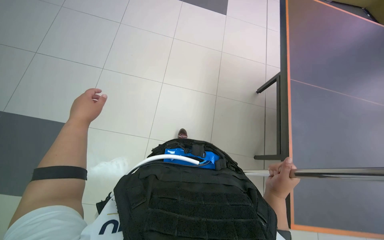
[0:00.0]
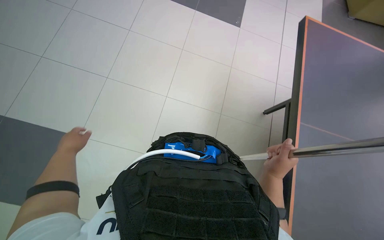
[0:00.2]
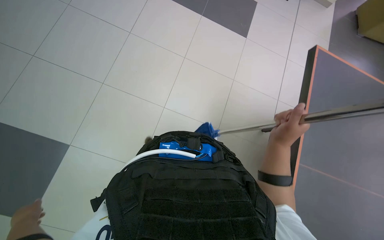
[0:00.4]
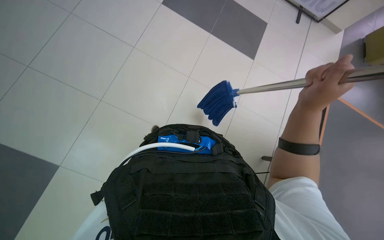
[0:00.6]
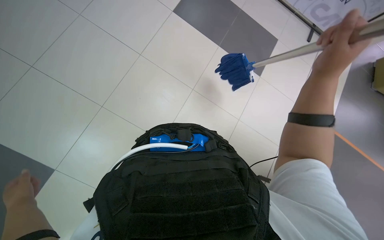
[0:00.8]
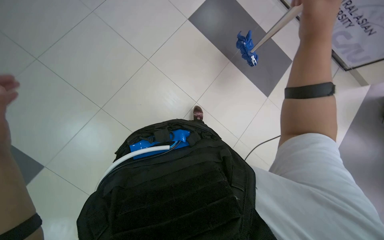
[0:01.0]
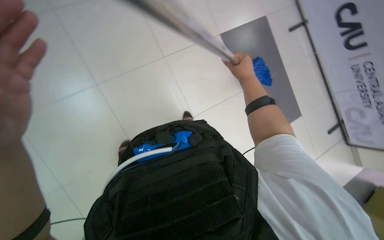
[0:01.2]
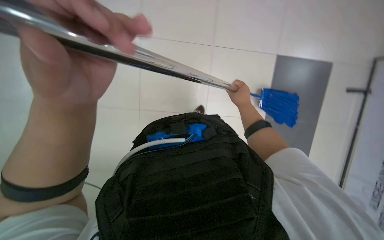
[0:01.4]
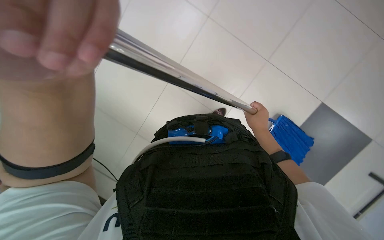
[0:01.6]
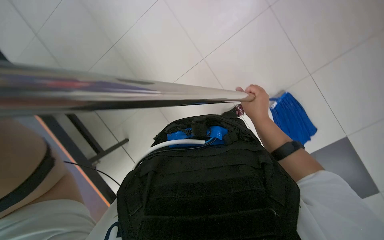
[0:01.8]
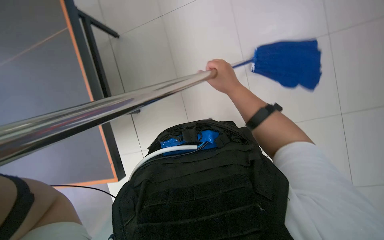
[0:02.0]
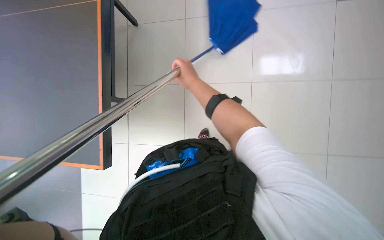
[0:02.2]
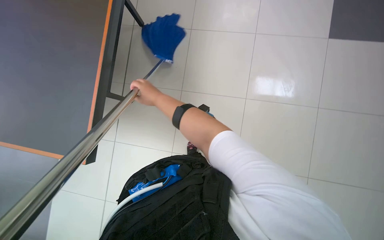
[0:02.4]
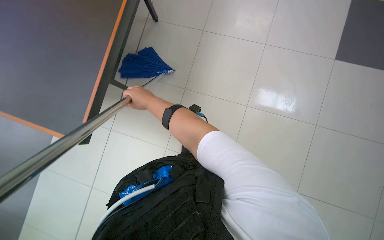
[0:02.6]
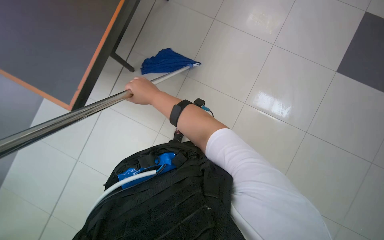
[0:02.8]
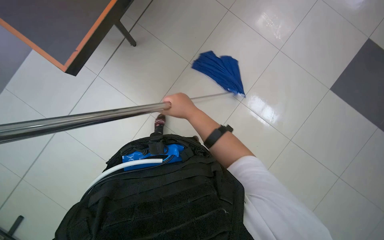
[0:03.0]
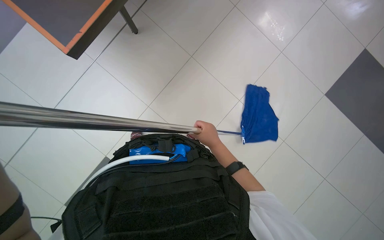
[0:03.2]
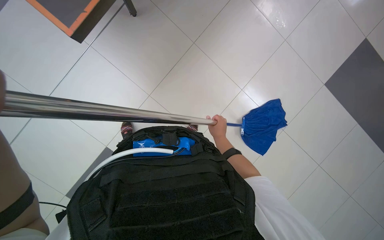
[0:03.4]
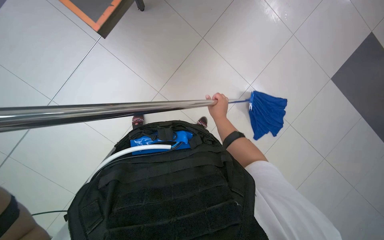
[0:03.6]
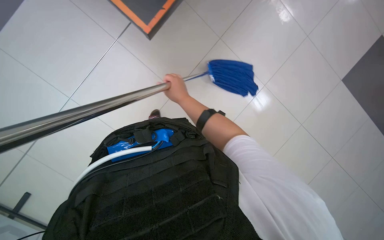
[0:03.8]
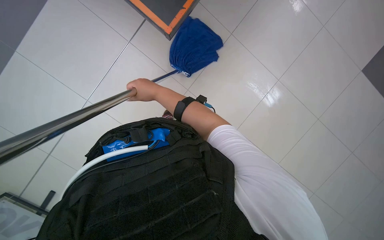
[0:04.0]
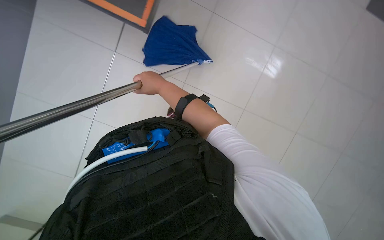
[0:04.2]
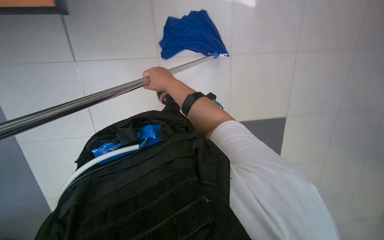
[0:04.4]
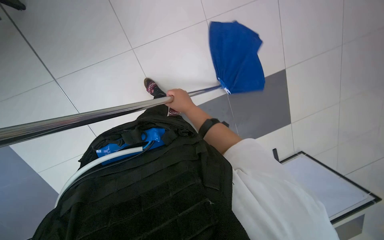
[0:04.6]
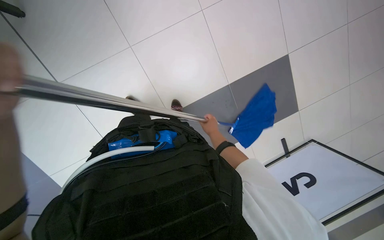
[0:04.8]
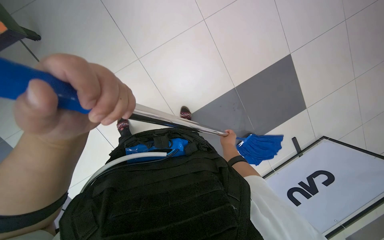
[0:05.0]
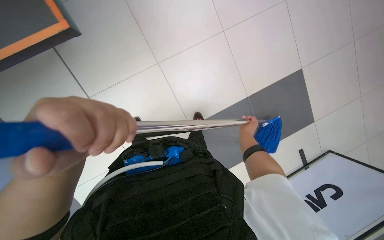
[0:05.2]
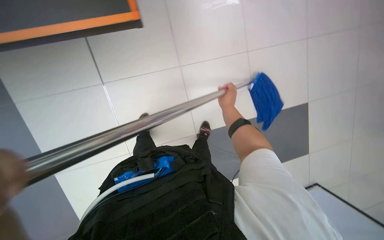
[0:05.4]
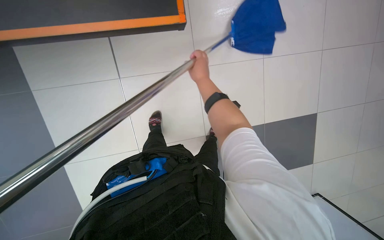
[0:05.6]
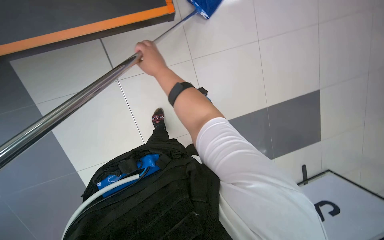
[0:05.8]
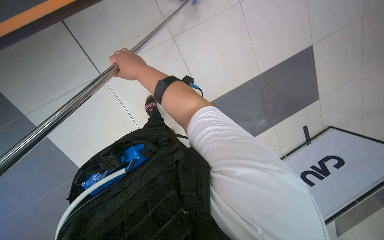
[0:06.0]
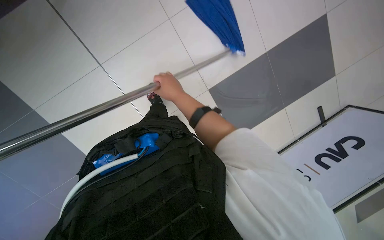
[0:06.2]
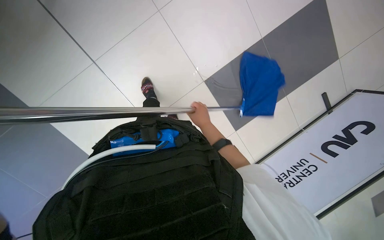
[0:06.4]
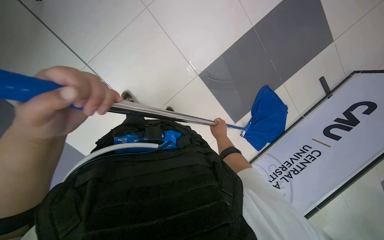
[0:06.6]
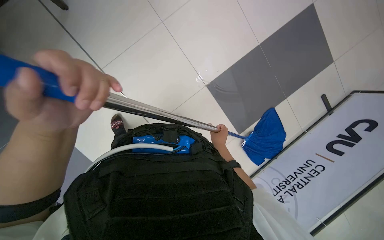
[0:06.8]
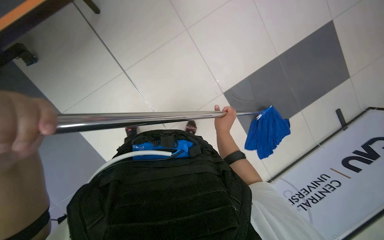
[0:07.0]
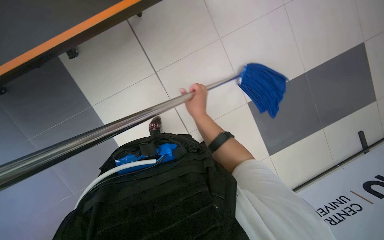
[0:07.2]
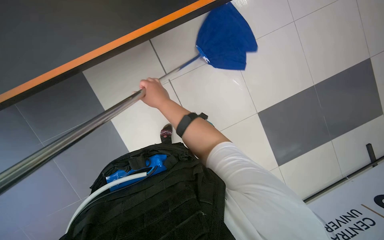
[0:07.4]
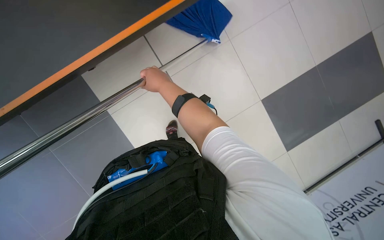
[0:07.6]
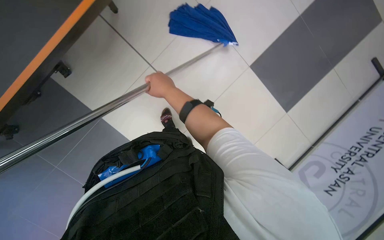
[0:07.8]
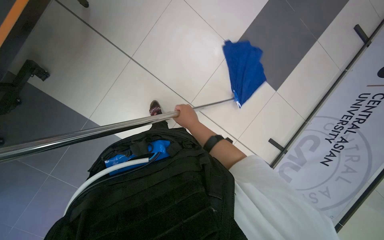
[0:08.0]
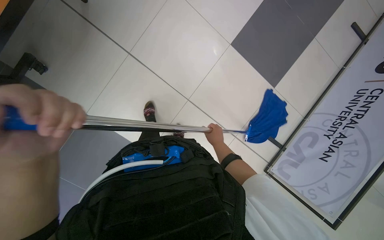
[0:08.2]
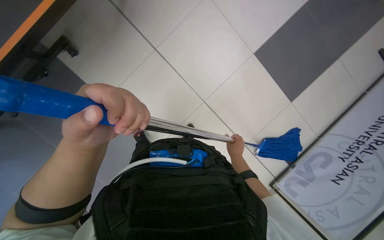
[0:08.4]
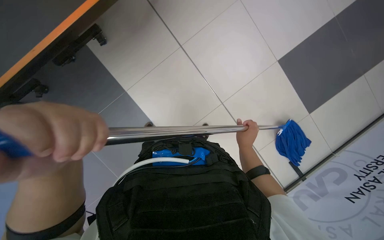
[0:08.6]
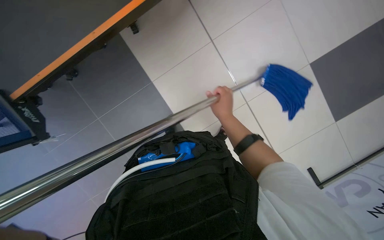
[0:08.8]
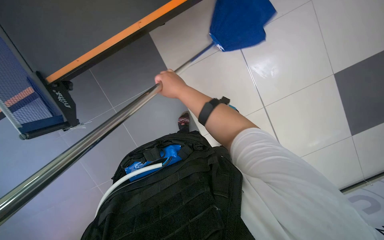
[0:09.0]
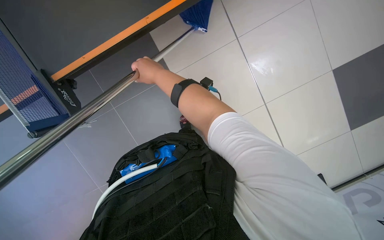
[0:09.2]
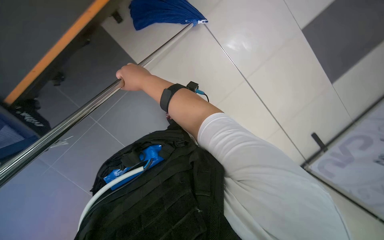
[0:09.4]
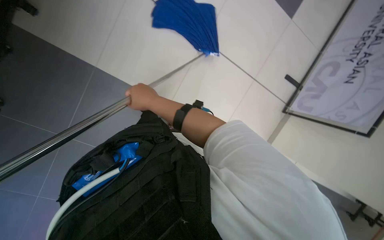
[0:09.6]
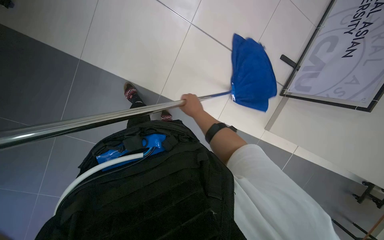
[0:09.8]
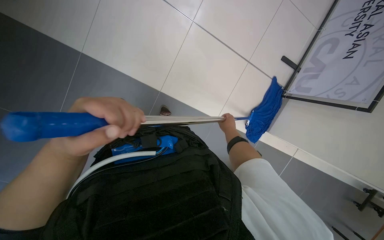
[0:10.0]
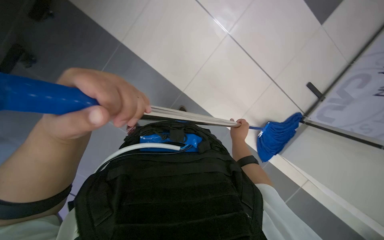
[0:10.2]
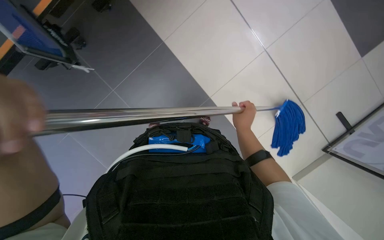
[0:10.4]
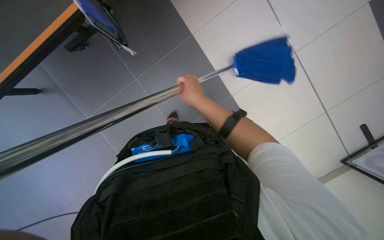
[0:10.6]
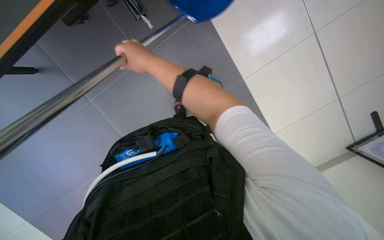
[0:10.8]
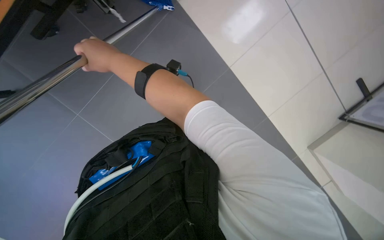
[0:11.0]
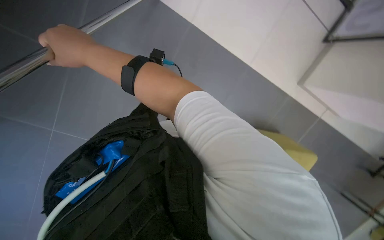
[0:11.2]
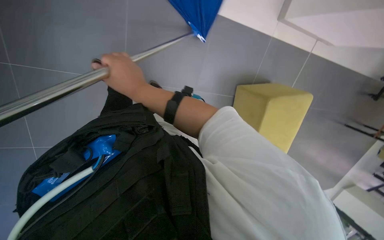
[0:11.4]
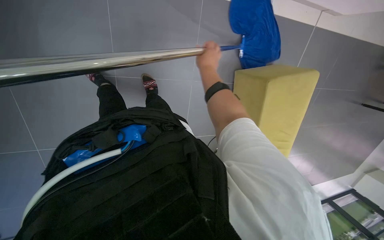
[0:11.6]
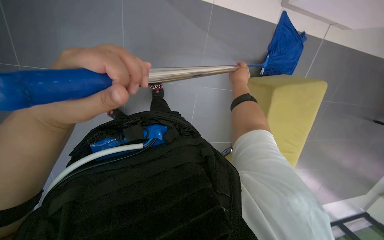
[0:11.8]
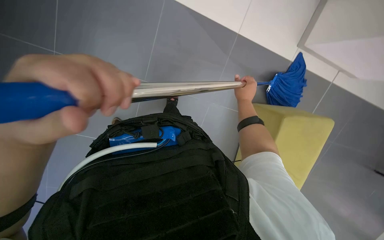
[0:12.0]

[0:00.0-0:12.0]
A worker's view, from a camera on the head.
Job: mopping floor.
The whole recording: Mopping floor with flat mop. The worker mops the floor with a flat mop, periodically rinsing and wringing it in the cleaning cart.
0:00.0 to 0:01.6: The head turns to the left by some 15 degrees. The right hand travels up the picture and farther from the camera by roughly 25 cm.
0:01.6 to 0:03.0: The wearer looks some 10 degrees further upward.
0:03.0 to 0:04.4: The camera pitches downward, by approximately 10 degrees. The right hand travels to the right and back again, about 10 cm each way.
0:04.4 to 0:06.0: The view tips upward by some 15 degrees. The right hand goes approximately 15 cm nearer to the camera, and reaches roughly 20 cm to the right, then returns.
0:06.0 to 0:07.6: The right hand reaches about 35 cm to the right, then returns.
0:09.0 to 0:10.4: The right hand shifts about 25 cm down the picture and to the right.
0:10.4 to 0:12.0: The view tips downward by roughly 15 degrees. The right hand travels to the left and back again, roughly 25 cm each way.

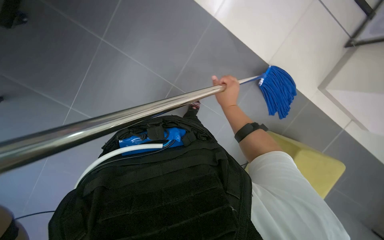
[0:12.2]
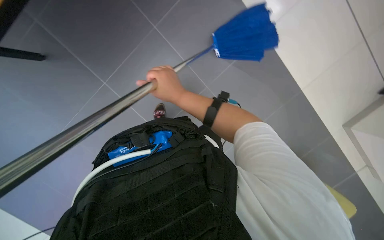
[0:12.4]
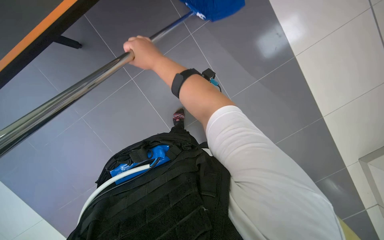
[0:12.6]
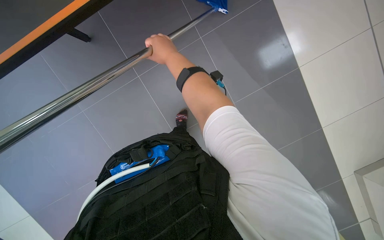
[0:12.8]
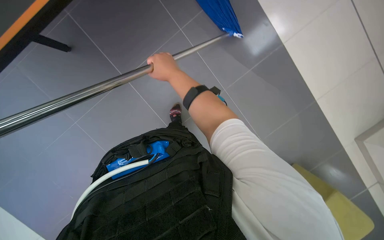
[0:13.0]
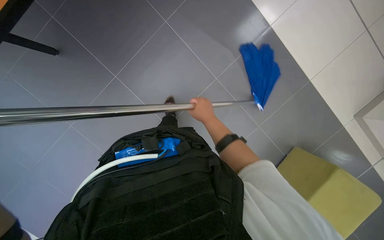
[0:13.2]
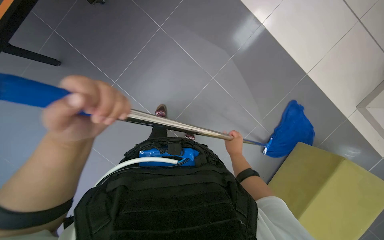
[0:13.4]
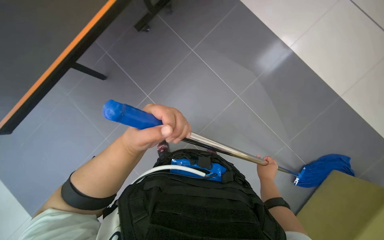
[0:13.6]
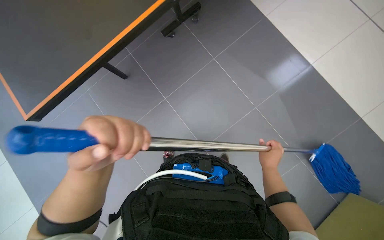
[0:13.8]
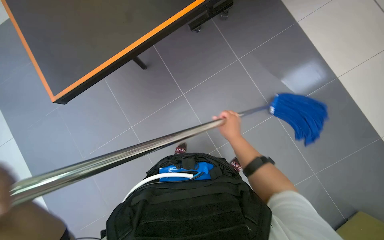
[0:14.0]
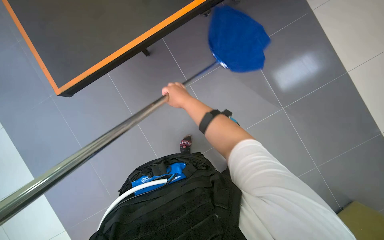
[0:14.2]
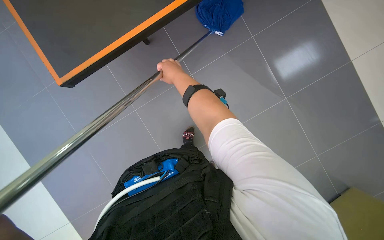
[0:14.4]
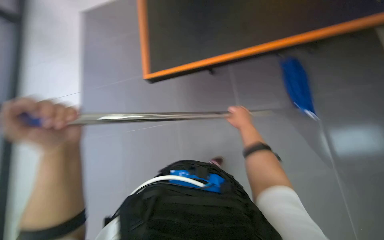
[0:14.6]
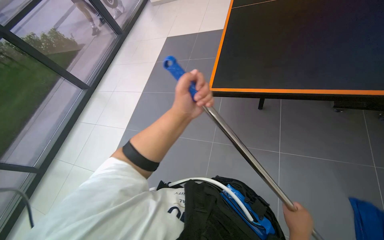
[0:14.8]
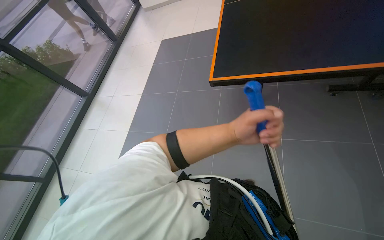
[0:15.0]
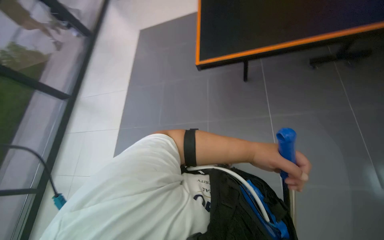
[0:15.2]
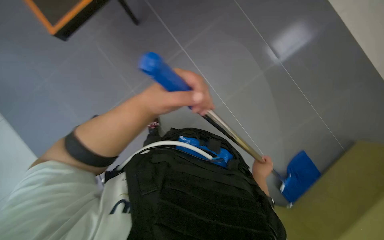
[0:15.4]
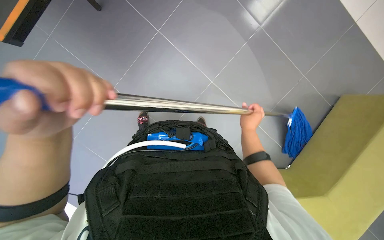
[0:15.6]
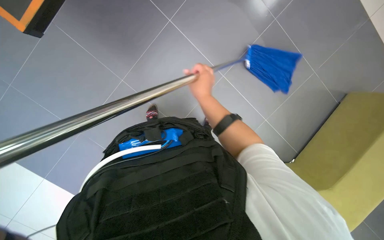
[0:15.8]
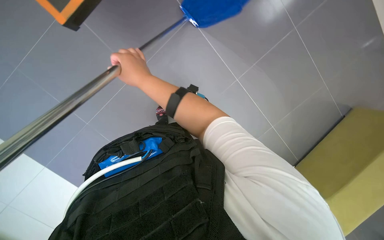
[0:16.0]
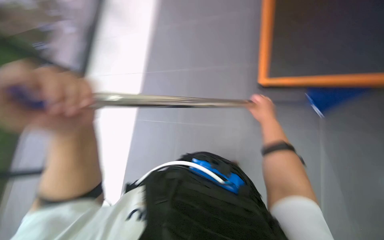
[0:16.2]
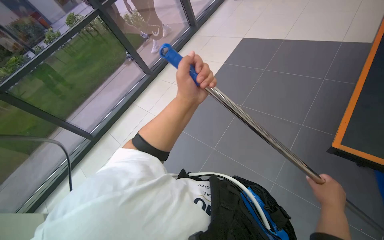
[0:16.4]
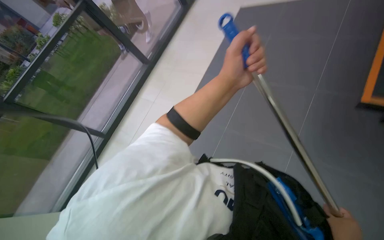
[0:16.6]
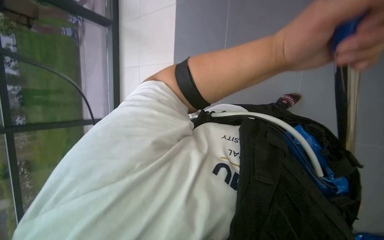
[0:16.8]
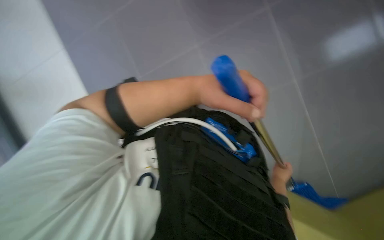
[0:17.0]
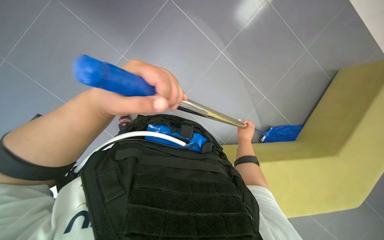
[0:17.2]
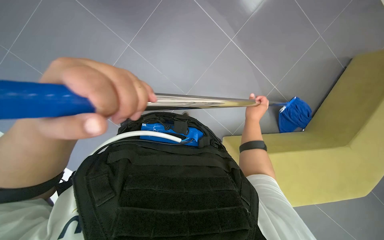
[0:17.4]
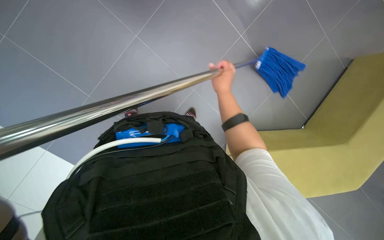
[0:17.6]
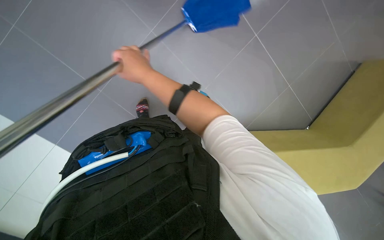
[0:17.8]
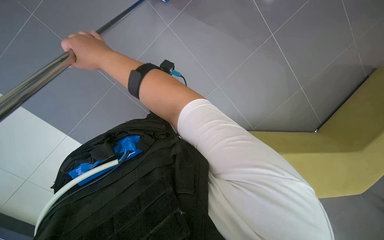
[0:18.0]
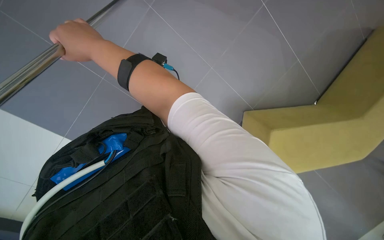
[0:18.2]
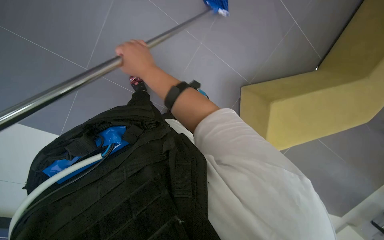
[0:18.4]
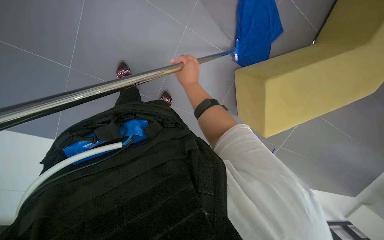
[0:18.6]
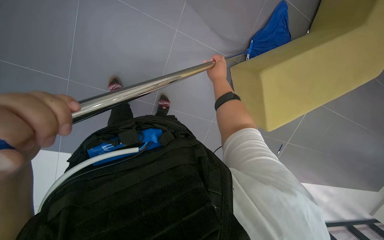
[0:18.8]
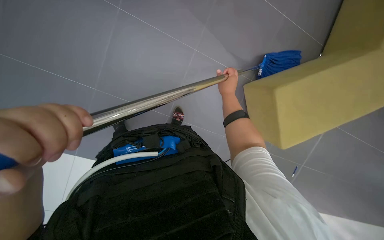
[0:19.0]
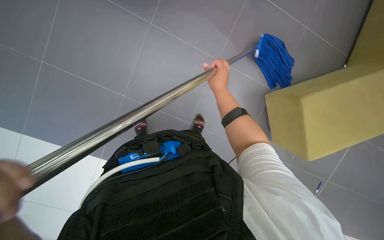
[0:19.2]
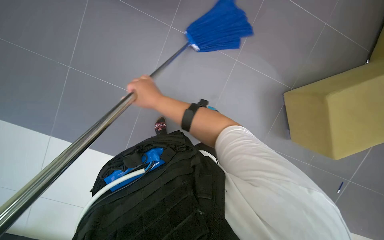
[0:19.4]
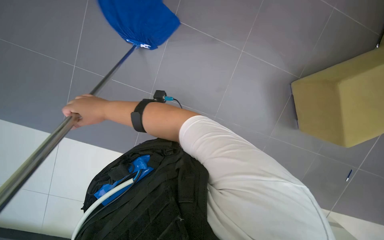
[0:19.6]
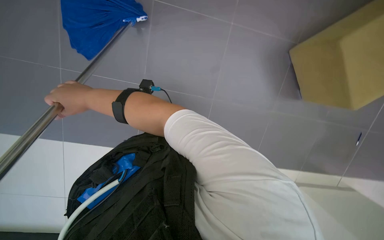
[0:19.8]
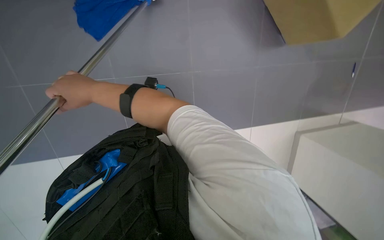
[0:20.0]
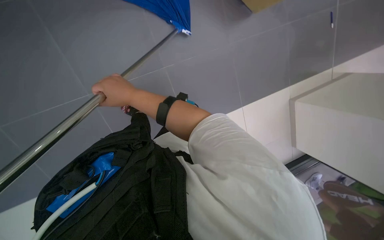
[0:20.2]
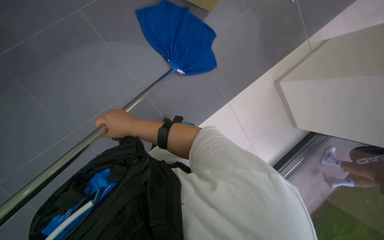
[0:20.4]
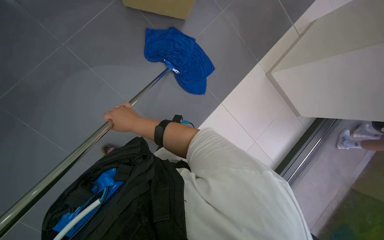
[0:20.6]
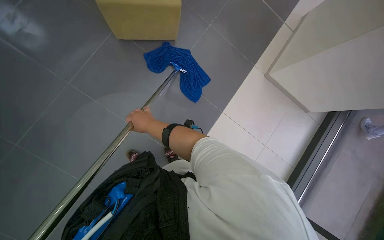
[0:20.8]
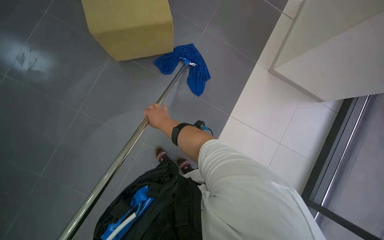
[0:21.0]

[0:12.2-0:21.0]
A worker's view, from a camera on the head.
Job: mopping floor.
The whole recording: Mopping floor with flat mop. The worker mops the floor with a flat mop, periodically rinsing and wringing it in the cleaning cart.
0:12.2 to 0:13.6: The head turns to the left by about 20 degrees. The view tips upward by roughly 20 degrees.
0:13.6 to 0:15.2: The scene turns some 25 degrees counterclockwise in the picture.
0:15.2 to 0:16.6: The camera pitches downward, by roughly 25 degrees. Everything in view rotates roughly 40 degrees counterclockwise.
0:16.6 to 0:18.0: The camera pitches downward, by roughly 20 degrees. Everything in view rotates some 40 degrees counterclockwise.
0:18.0 to 0:19.6: The view tilts about 20 degrees upward.
0:19.6 to 0:21.0: The right hand goes some 20 cm to the right and farther from the camera.
